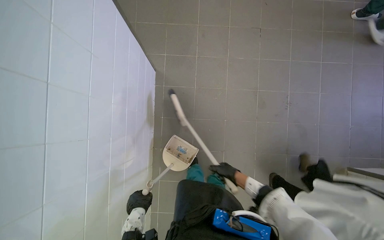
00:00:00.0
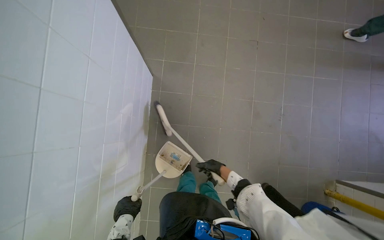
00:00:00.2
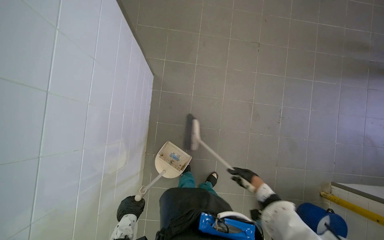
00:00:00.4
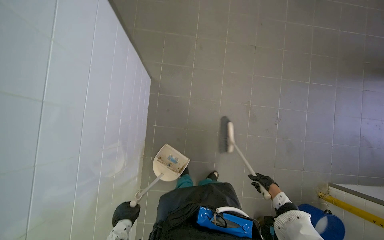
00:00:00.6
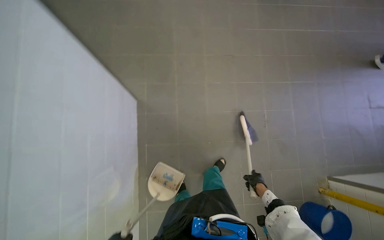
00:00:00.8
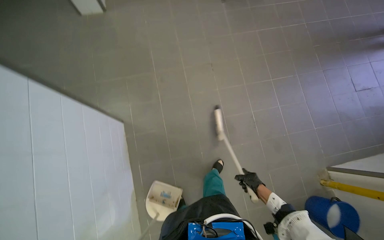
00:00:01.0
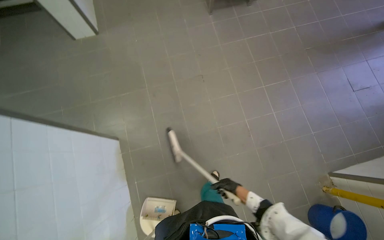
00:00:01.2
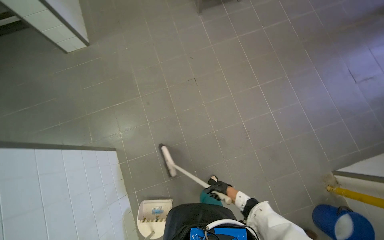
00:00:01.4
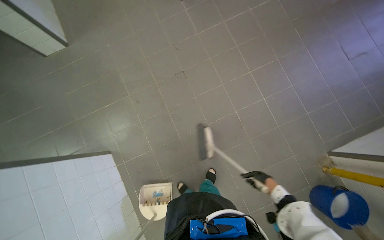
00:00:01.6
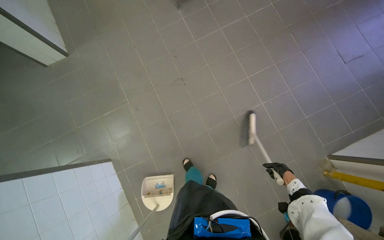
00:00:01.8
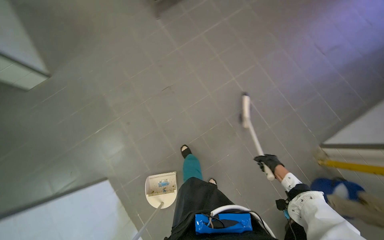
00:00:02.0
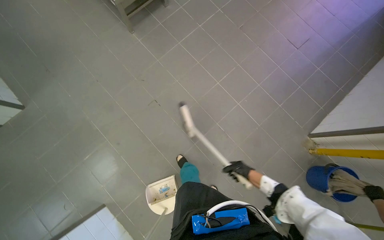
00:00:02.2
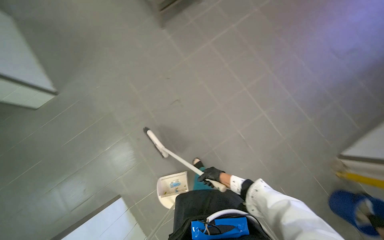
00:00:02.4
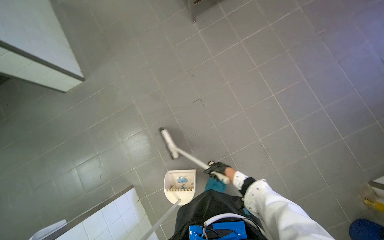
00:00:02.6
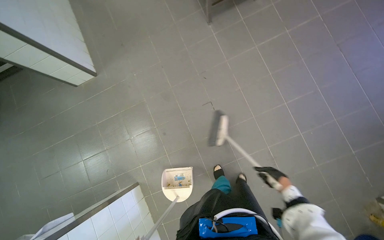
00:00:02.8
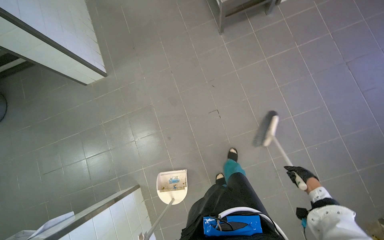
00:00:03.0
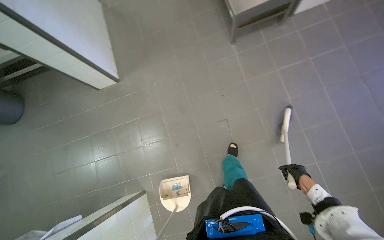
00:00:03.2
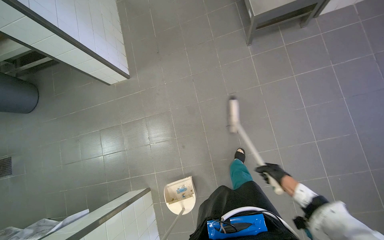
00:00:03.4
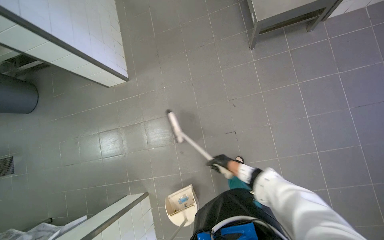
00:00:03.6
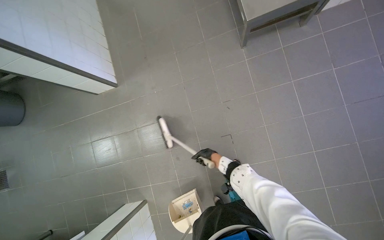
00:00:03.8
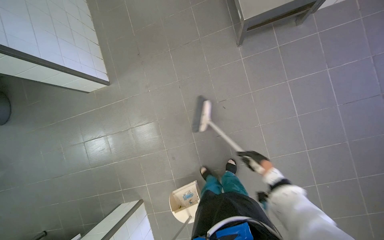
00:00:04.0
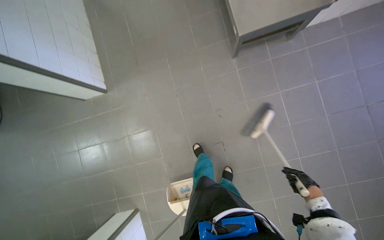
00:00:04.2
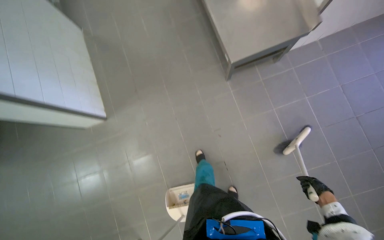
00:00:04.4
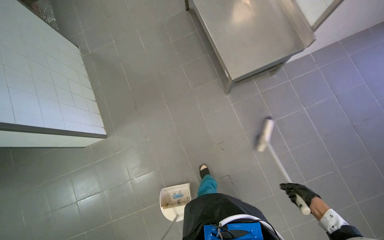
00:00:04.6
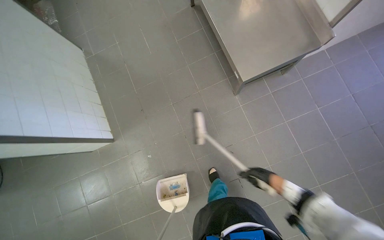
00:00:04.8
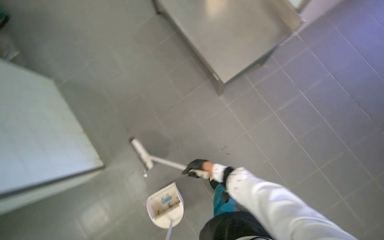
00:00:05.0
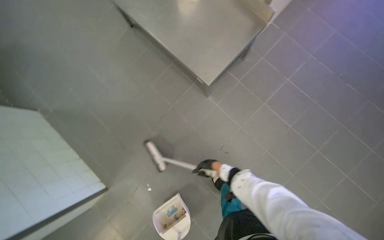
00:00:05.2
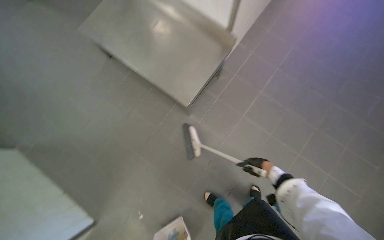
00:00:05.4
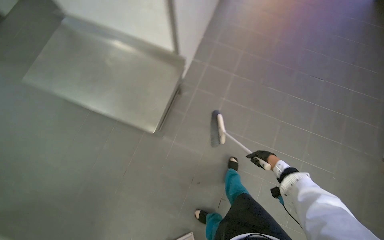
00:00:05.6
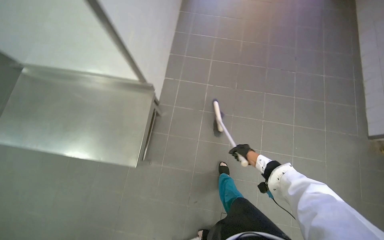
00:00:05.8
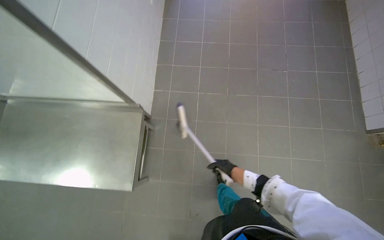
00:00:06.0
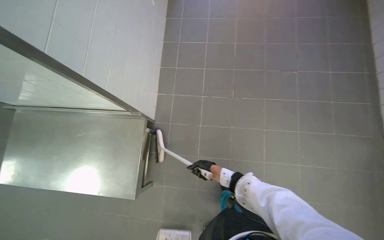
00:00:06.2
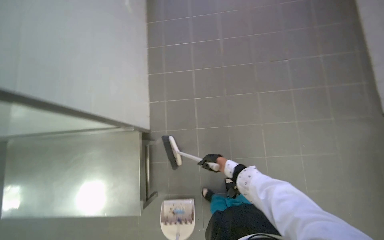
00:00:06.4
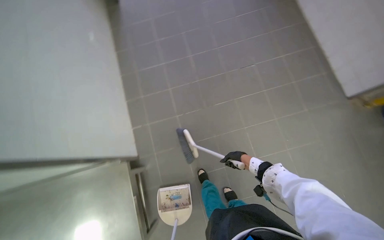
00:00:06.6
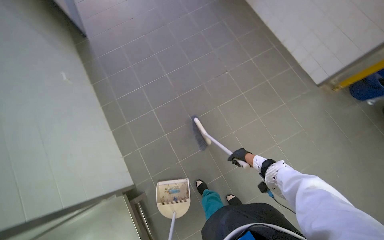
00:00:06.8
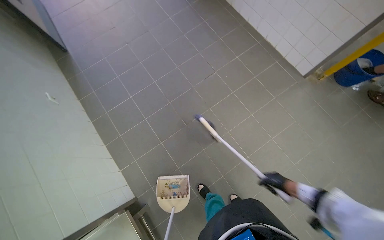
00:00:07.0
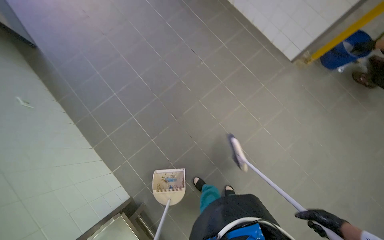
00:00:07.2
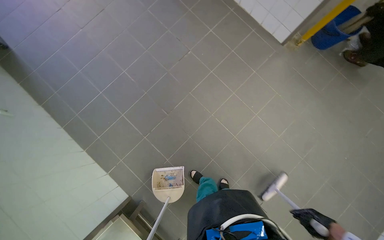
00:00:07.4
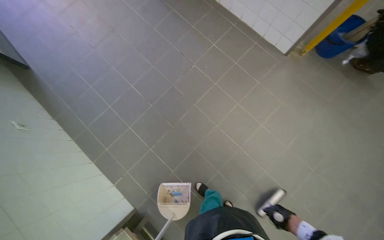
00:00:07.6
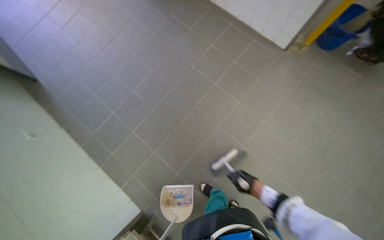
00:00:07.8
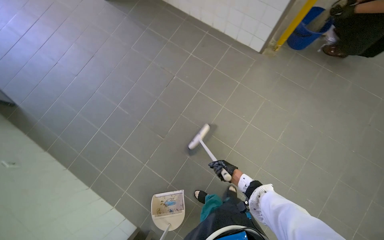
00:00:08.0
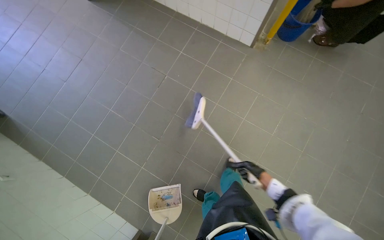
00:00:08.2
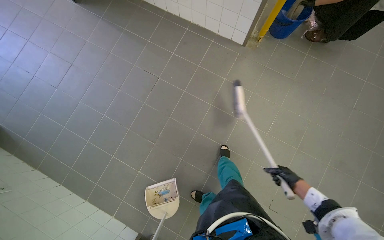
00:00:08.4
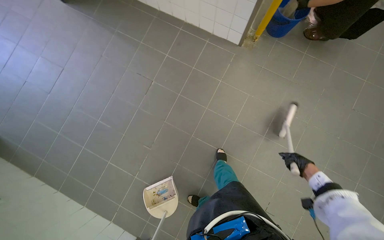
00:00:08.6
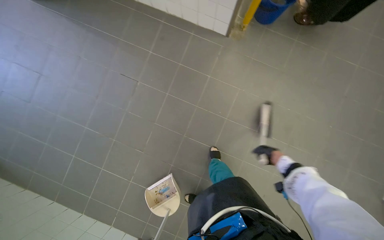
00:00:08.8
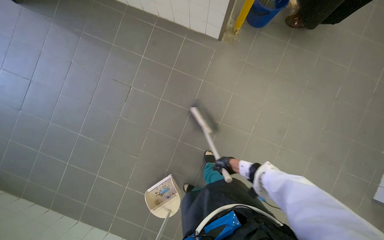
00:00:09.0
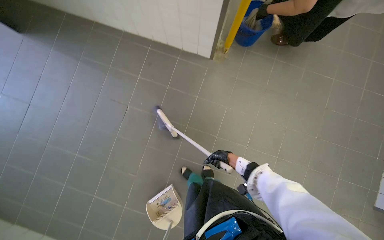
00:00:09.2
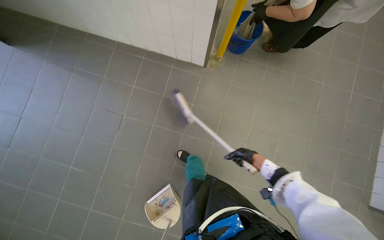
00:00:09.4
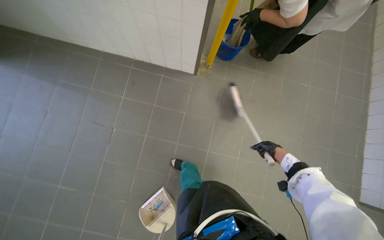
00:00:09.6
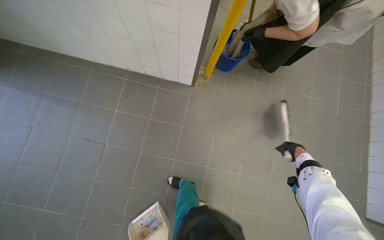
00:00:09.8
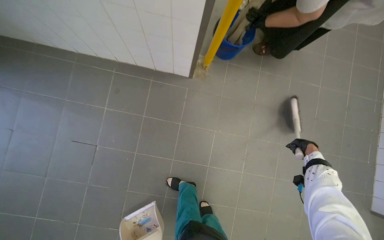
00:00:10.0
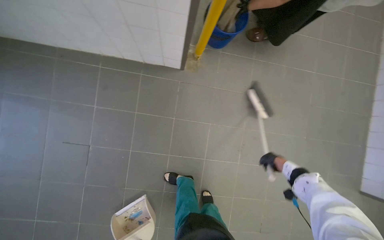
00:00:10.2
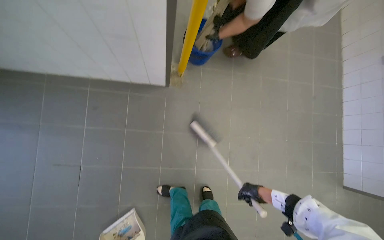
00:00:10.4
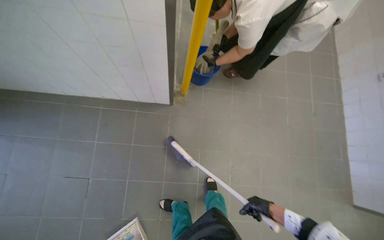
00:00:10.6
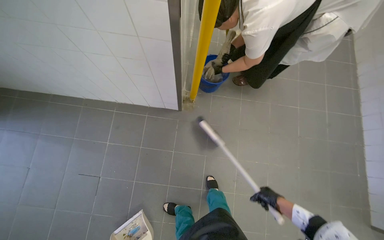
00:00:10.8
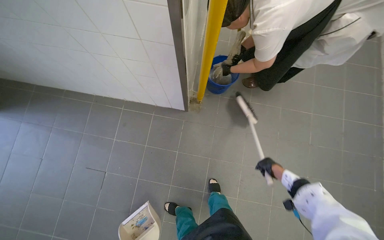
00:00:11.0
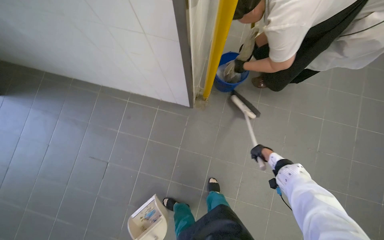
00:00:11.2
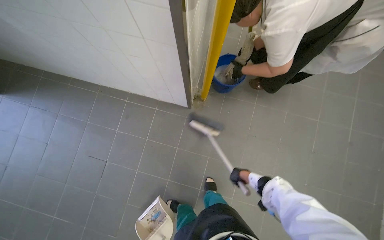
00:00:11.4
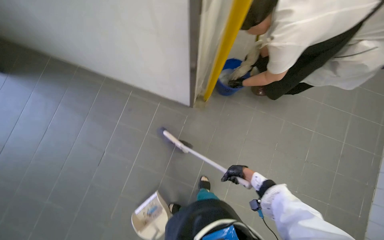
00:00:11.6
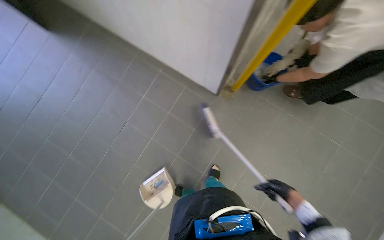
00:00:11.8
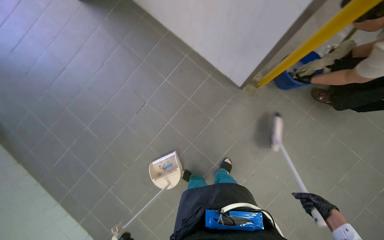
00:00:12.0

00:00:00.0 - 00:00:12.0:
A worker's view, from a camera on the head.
Job: sweeping floor.
The whole recording: Sweeping kitchen floor. The worker sweeps the kitchen floor with a broom and dustpan, moving chairs to clean underneath them.
00:00:00.0 - 00:00:01.6: The camera is carried approximately 60 cm. The scene rotates counterclockwise by approximately 25 degrees.
00:00:03.0 - 00:00:04.4: The camera is carried approximately 50 cm.
00:00:04.4 - 00:00:06.0: The head travels approximately 60 cm. The head rotates about 65 degrees to the right.
00:00:06.0 - 00:00:07.6: The head travels about 40 cm. Everything in view rotates roughly 50 degrees counterclockwise.
00:00:07.6 - 00:00:09.0: The camera travels approximately 50 cm.
00:00:09.0 - 00:00:10.4: The camera travels some 40 cm. The head turns to the right by roughly 20 degrees.
00:00:10.4 - 00:00:12.0: The wearer's head swings some 40 degrees to the left.

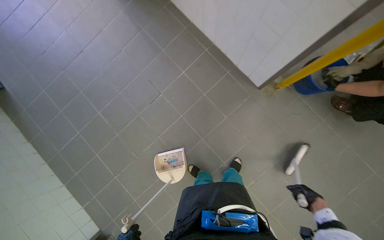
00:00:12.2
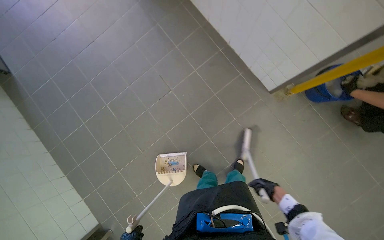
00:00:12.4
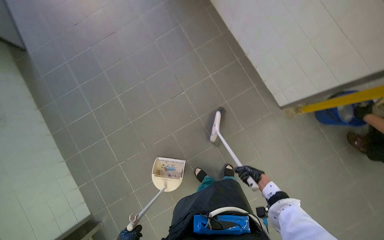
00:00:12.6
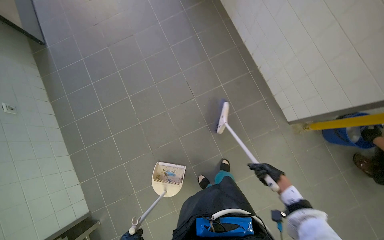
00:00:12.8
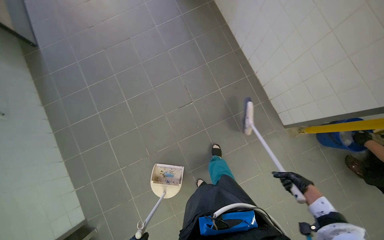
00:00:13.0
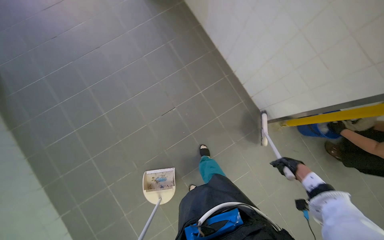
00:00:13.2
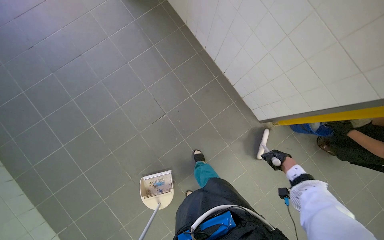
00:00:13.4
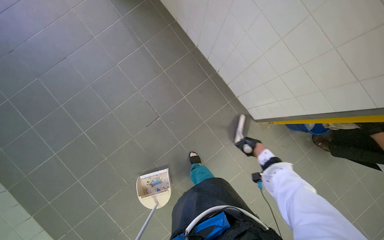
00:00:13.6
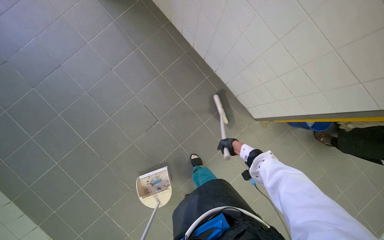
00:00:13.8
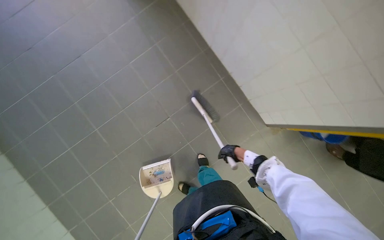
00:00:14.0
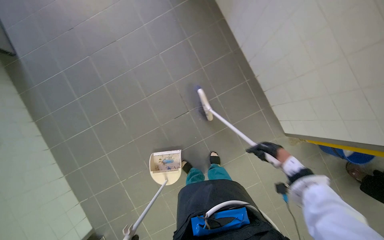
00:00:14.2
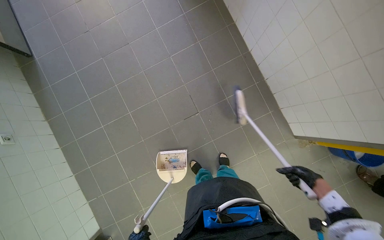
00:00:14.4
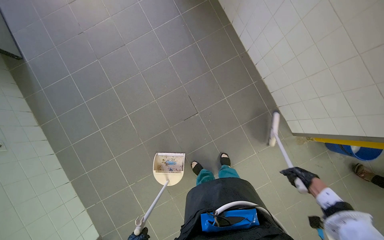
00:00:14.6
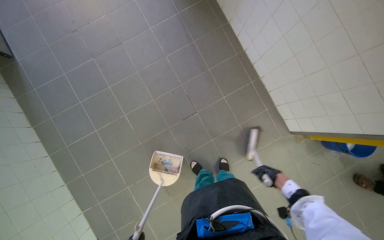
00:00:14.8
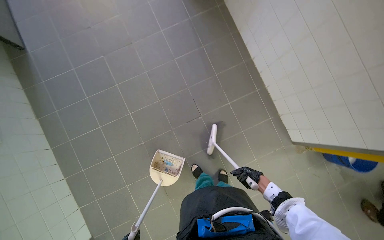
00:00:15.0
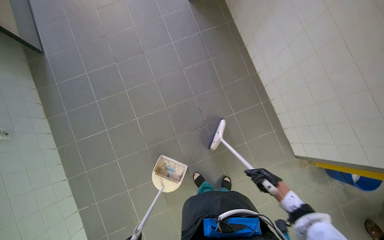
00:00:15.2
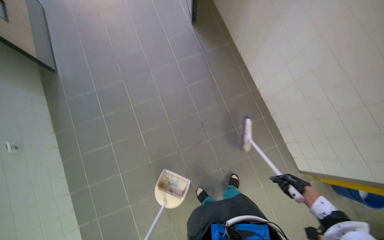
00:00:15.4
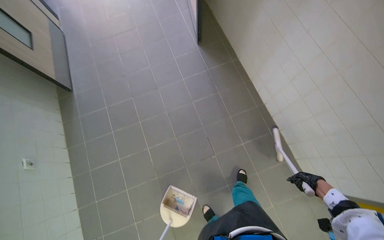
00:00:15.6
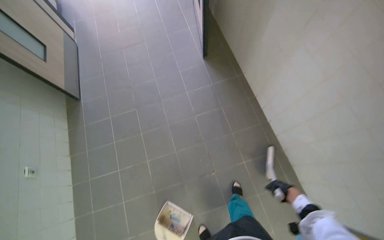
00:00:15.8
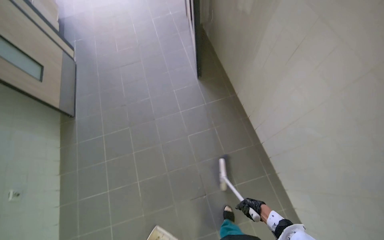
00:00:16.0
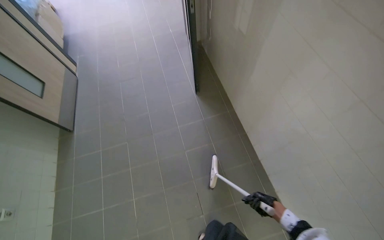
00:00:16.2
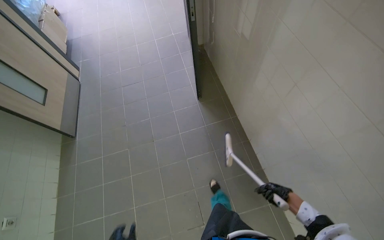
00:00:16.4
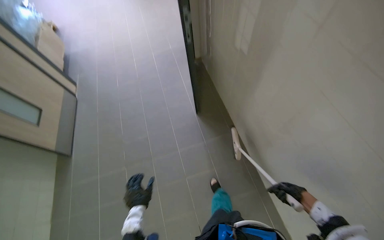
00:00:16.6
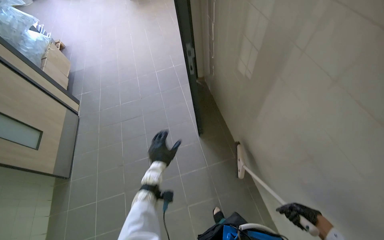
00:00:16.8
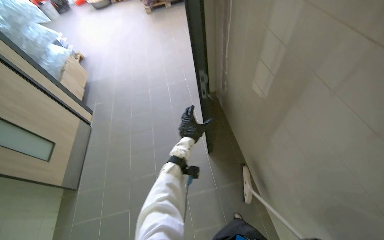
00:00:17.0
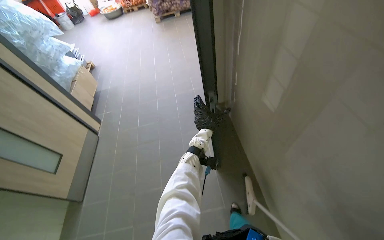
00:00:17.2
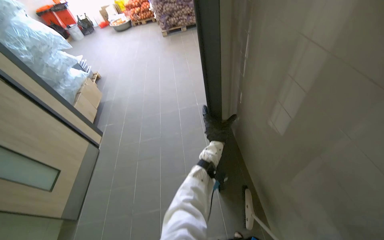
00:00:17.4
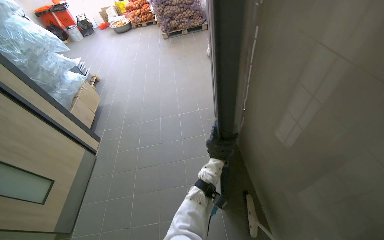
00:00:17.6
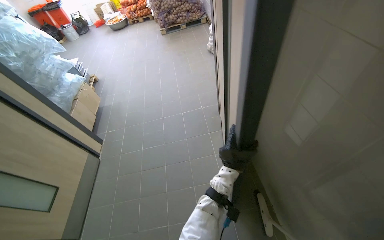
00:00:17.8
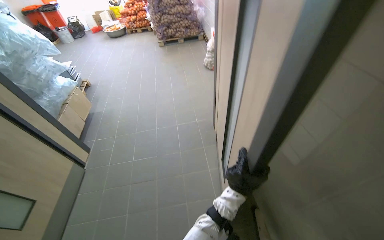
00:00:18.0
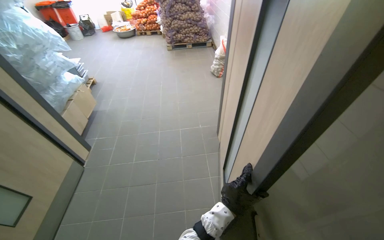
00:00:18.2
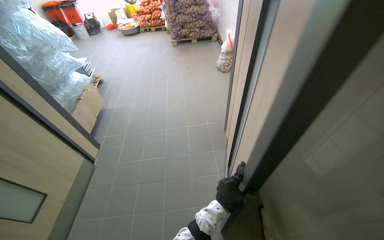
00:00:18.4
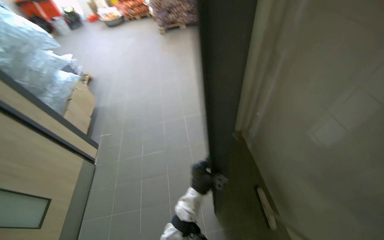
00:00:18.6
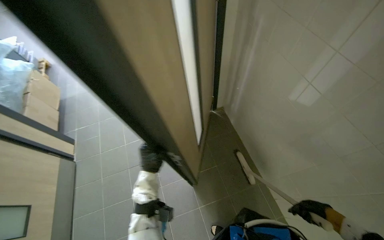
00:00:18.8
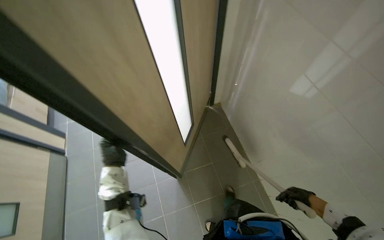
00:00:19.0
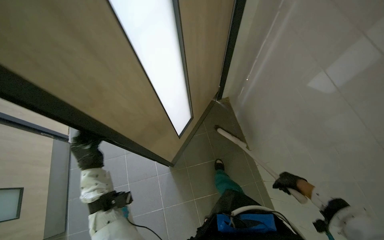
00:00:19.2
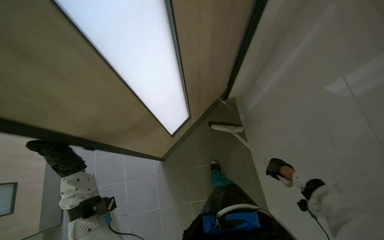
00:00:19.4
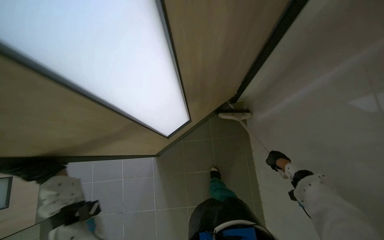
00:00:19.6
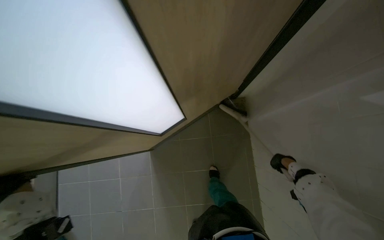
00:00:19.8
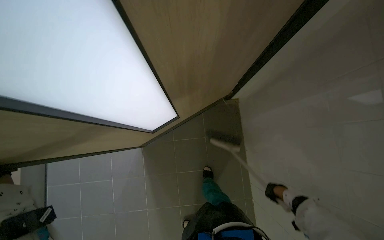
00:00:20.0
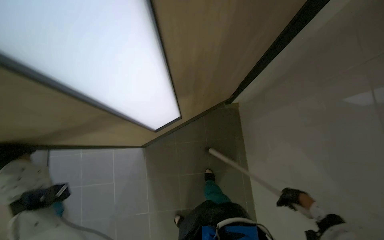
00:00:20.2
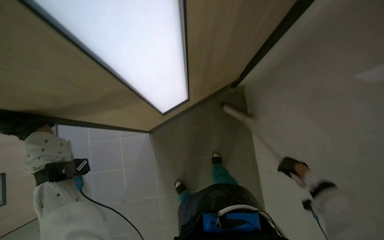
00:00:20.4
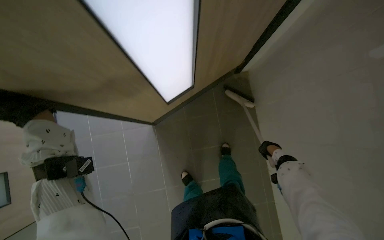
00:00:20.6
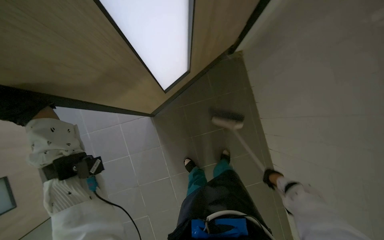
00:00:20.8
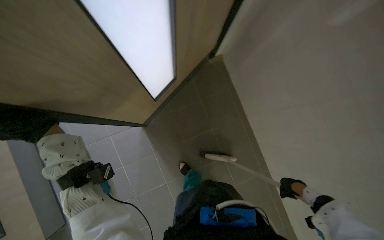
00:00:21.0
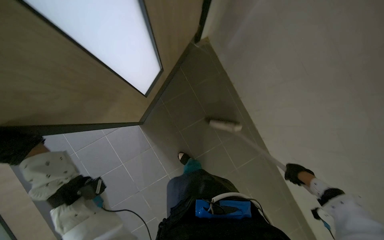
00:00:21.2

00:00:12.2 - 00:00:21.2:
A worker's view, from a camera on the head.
Job: sweeping floor.
The whole recording: Sweeping kitchen floor. The worker sweeps the kitchen floor with a broom and dustpan, moving chairs to clean underneath them.
00:00:12.2 - 00:00:13.8: The camera is carried some 40 cm.
00:00:15.2 - 00:00:16.6: The camera travels some 60 cm. The view tips upward by roughly 20 degrees.
00:00:18.2 - 00:00:19.8: The view tips downward by some 25 degrees. Everything in view rotates about 25 degrees counterclockwise.
